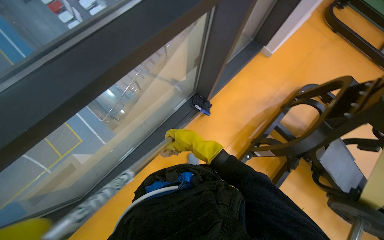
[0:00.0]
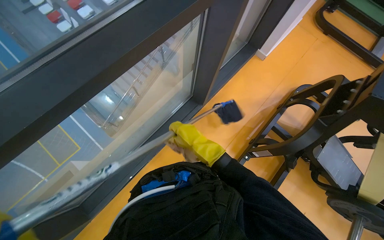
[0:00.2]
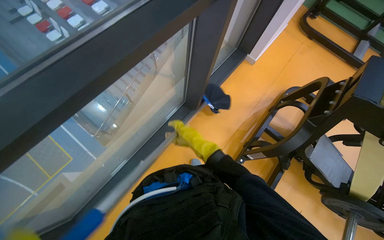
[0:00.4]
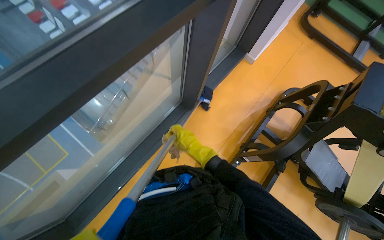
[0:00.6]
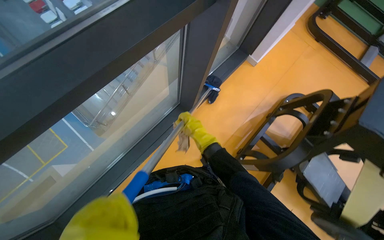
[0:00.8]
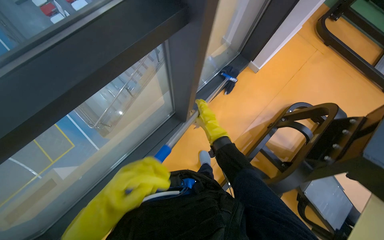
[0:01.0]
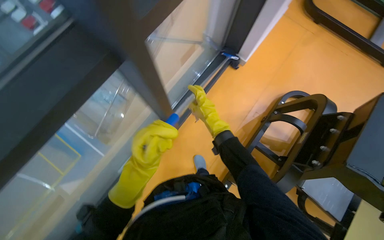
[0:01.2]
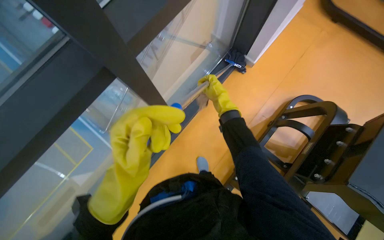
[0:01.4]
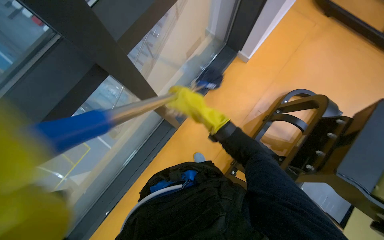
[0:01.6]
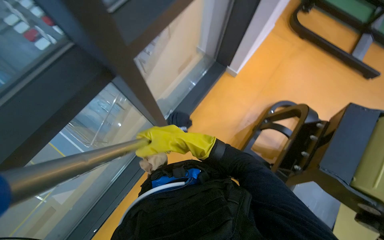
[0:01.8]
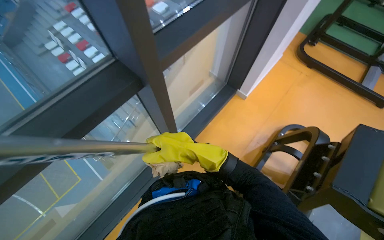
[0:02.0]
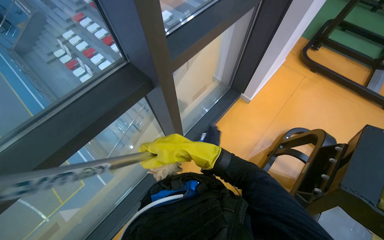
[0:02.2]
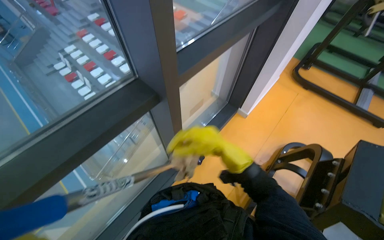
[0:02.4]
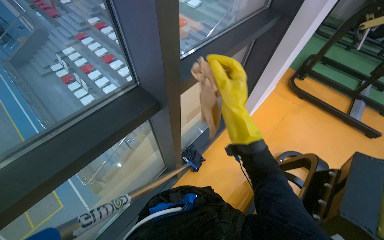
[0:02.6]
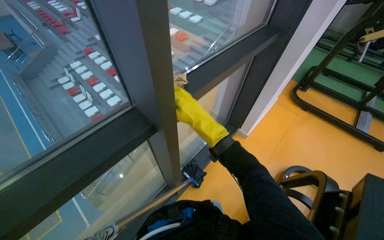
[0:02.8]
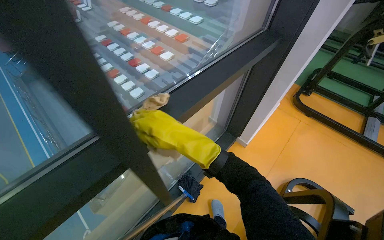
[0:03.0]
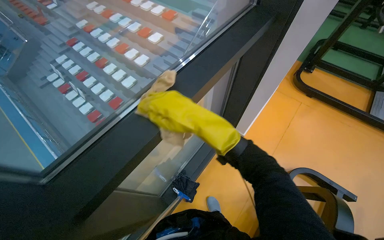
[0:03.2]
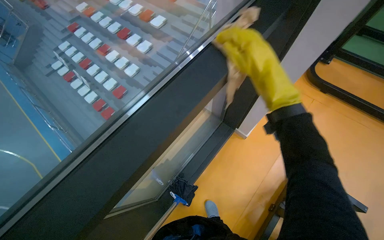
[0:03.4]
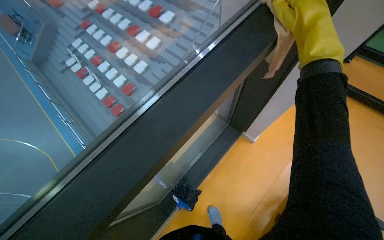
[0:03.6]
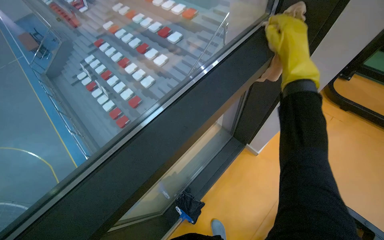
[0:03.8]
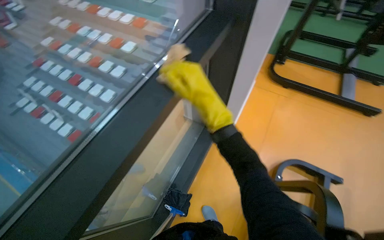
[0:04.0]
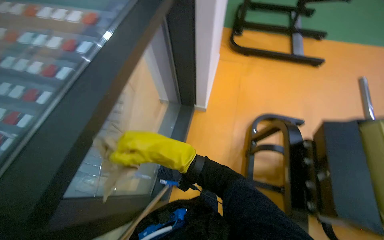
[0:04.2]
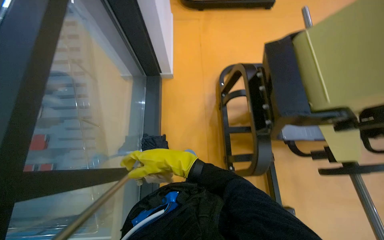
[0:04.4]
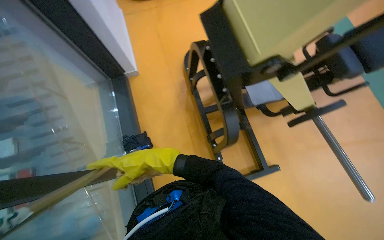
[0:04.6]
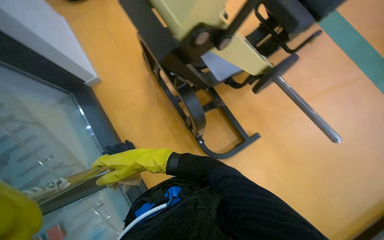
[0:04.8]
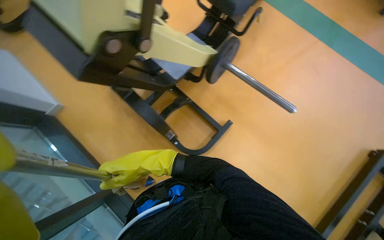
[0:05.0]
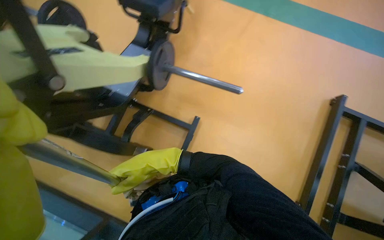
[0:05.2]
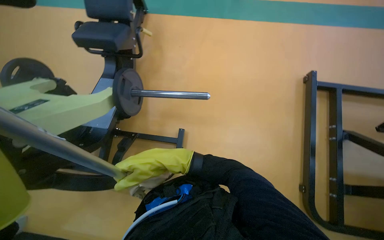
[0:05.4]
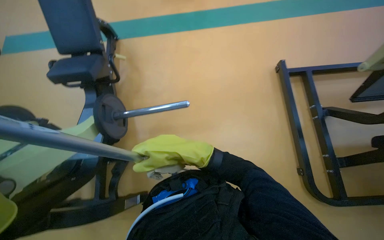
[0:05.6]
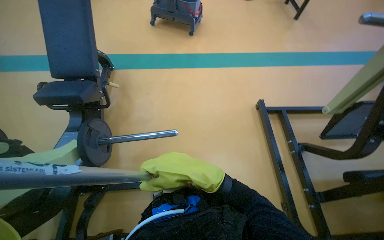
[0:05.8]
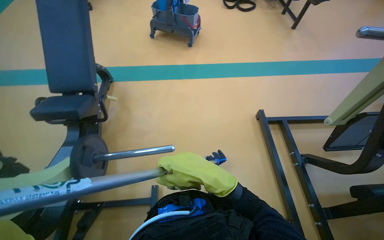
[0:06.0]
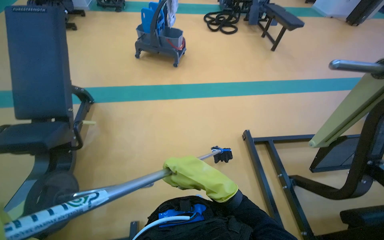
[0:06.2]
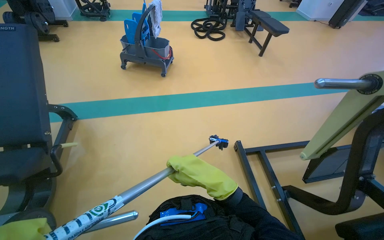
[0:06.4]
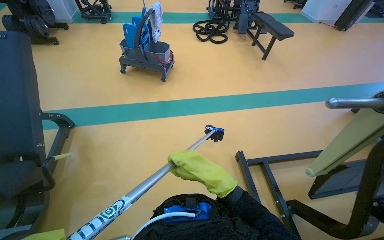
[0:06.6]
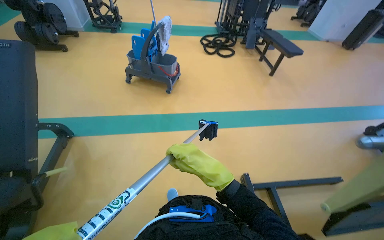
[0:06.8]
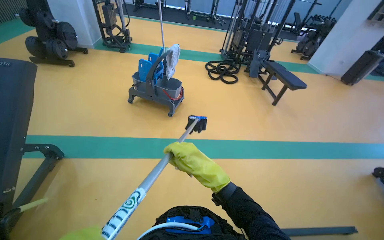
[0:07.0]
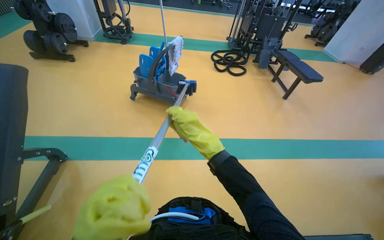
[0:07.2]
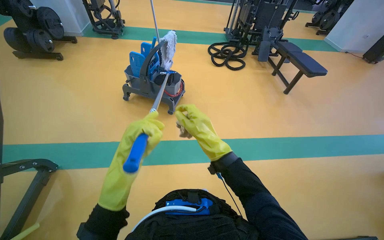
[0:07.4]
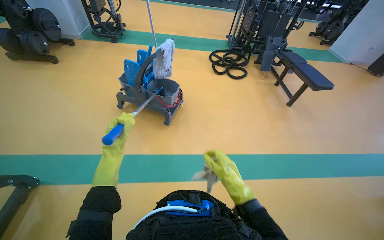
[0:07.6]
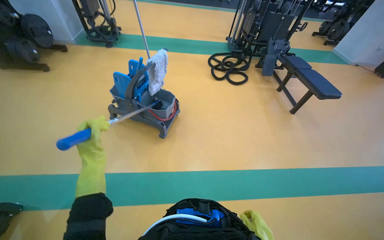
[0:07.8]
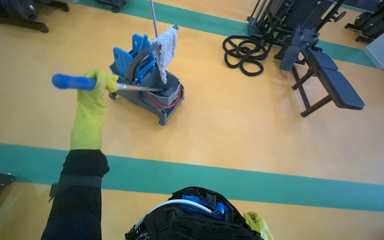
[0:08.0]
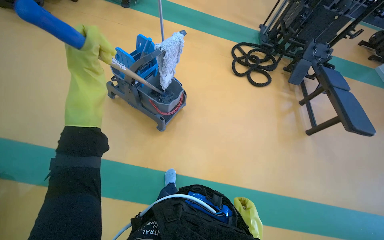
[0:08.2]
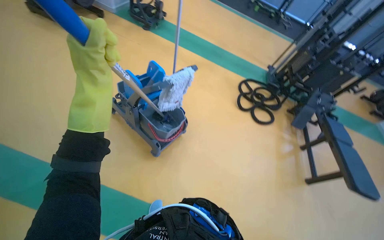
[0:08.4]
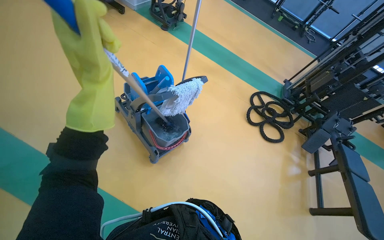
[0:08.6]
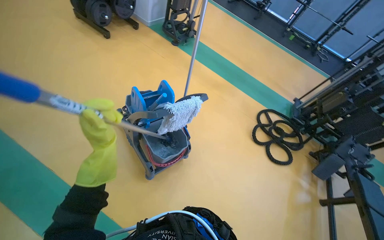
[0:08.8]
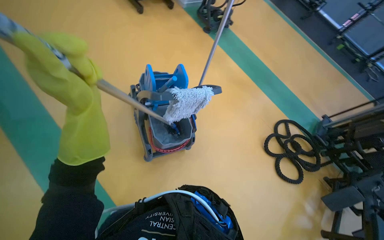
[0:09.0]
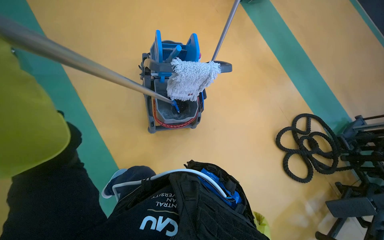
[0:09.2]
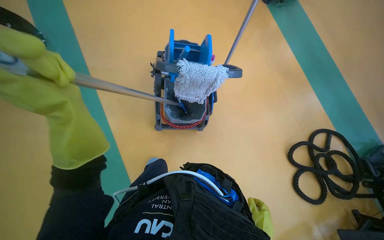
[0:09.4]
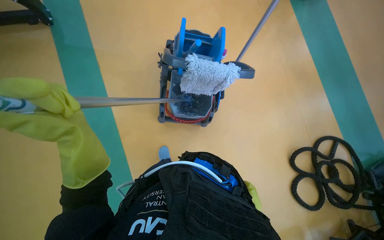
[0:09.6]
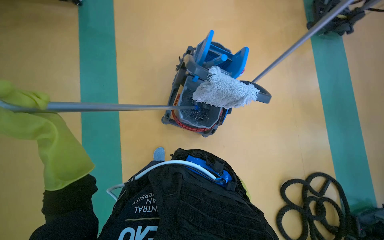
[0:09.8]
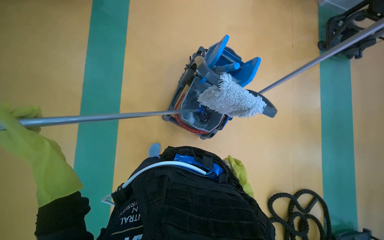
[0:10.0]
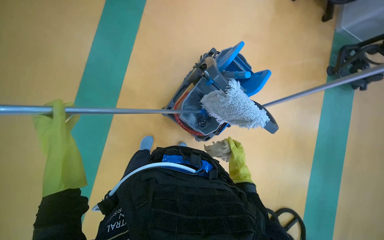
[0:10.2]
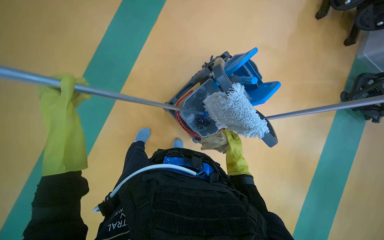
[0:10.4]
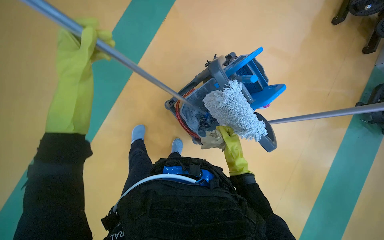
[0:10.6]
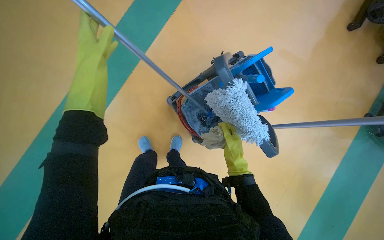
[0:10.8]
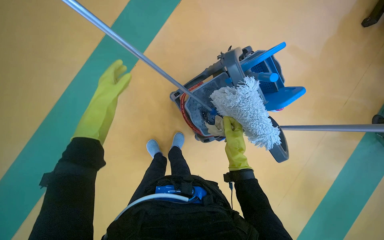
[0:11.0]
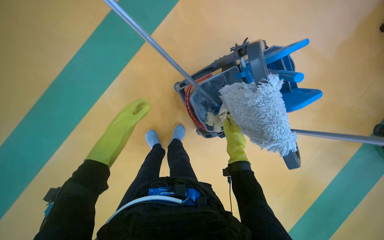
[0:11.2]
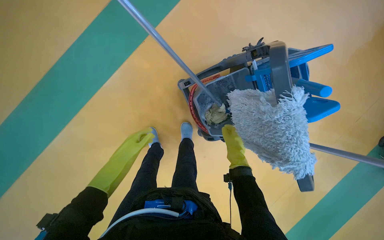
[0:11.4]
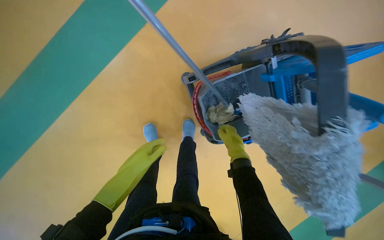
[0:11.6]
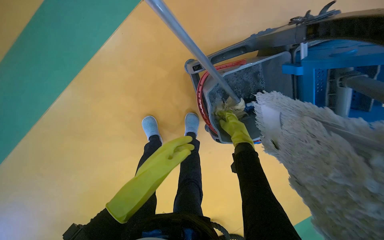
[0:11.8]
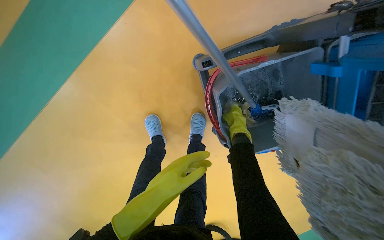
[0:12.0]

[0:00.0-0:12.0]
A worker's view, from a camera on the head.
Job: preparing cleaning supplies.
The whole recording: Preparing mop for floor cleaning. The worker prepares the mop for floor cleaning by dipping and wringing it in the bucket.
0:00.0 to 0:01.6: The wearer moves about 50 cm.
0:01.6 to 0:03.0: The view tilts some 30 degrees upward.
0:03.0 to 0:04.4: The wearer looks some 45 degrees further to the right. The wearer looks about 20 degrees further downward.
0:04.4 to 0:06.0: The head travels about 1 m. The wearer's head swings approximately 90 degrees to the right. The wearer looks about 15 degrees further upward.
0:06.0 to 0:07.6: The head travels approximately 1 m.
0:07.6 to 0:09.0: The camera travels roughly 90 cm. The wearer looks roughly 50 degrees further to the left.
0:09.0 to 0:10.4: The wearer looks roughly 65 degrees further to the left.
0:10.4 to 0:12.0: The camera is carried approximately 50 cm. The view tilts approximately 15 degrees downward. The scene rotates clockwise by about 25 degrees.

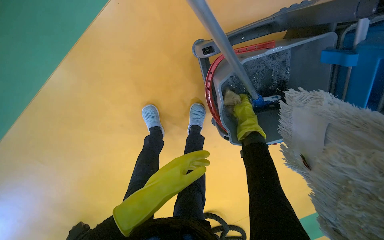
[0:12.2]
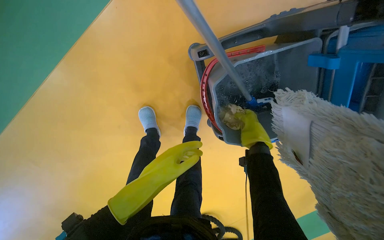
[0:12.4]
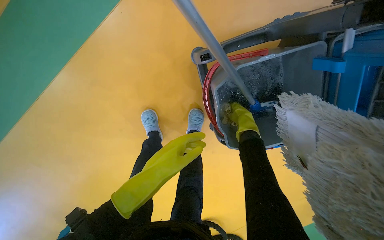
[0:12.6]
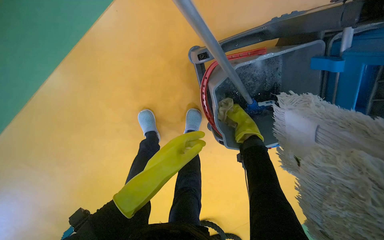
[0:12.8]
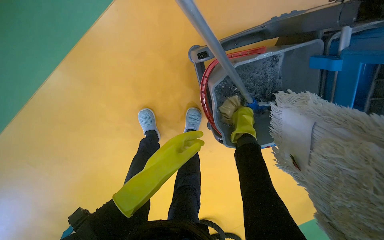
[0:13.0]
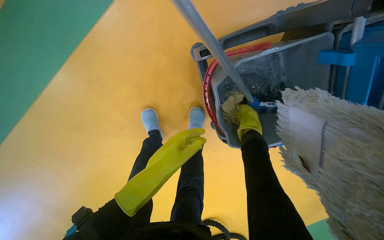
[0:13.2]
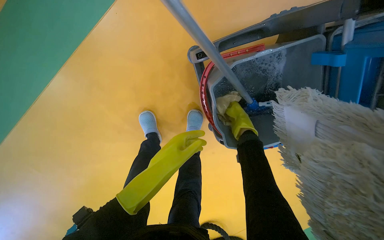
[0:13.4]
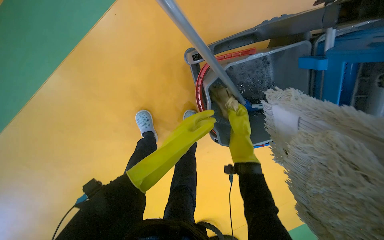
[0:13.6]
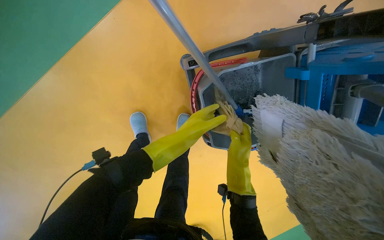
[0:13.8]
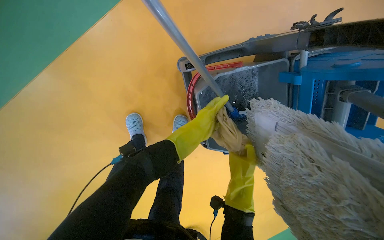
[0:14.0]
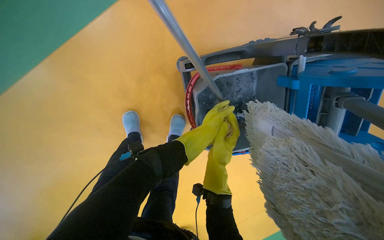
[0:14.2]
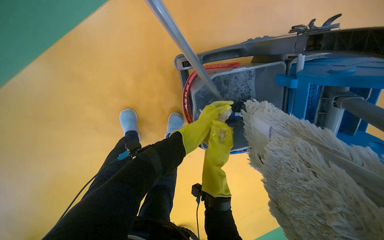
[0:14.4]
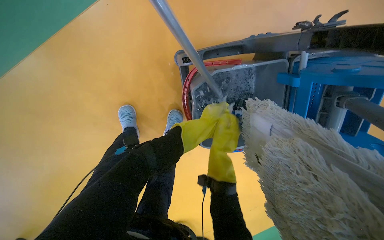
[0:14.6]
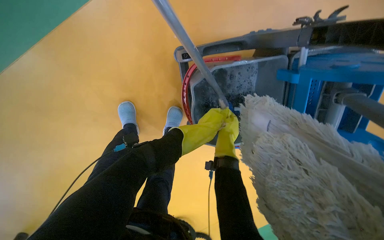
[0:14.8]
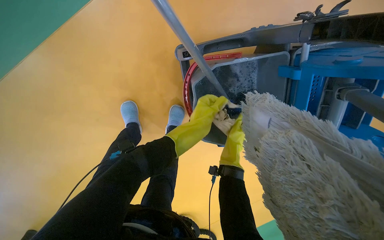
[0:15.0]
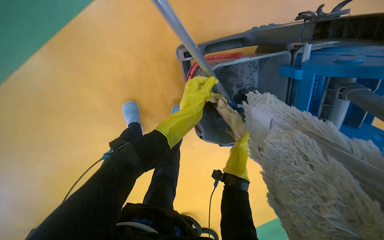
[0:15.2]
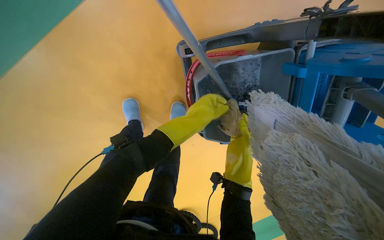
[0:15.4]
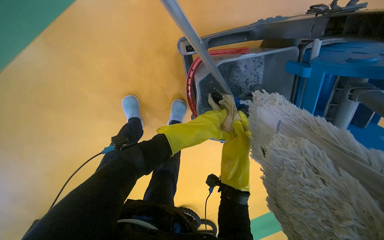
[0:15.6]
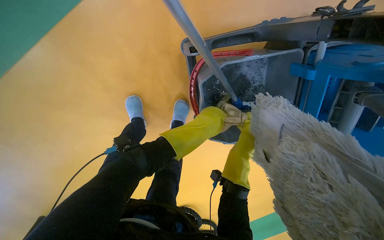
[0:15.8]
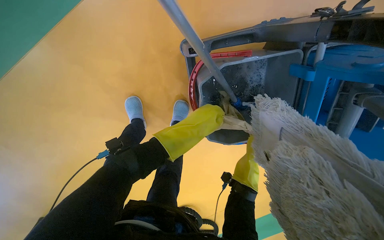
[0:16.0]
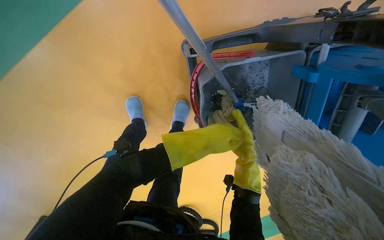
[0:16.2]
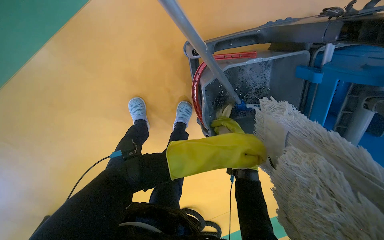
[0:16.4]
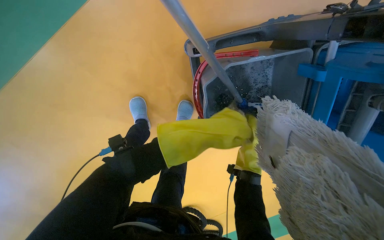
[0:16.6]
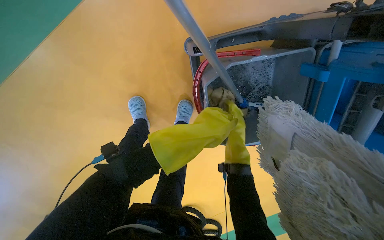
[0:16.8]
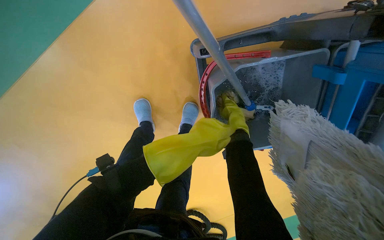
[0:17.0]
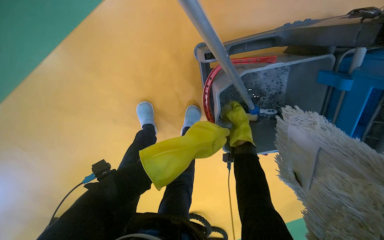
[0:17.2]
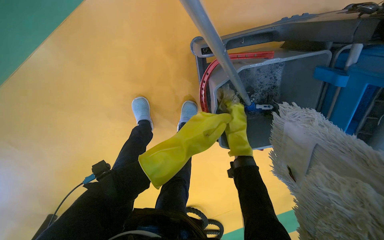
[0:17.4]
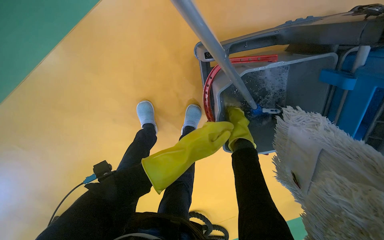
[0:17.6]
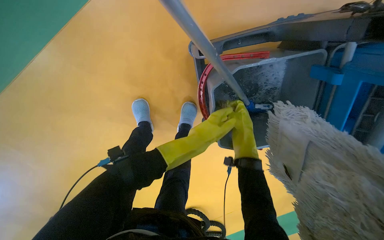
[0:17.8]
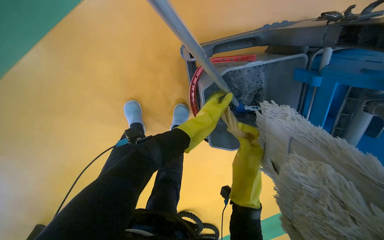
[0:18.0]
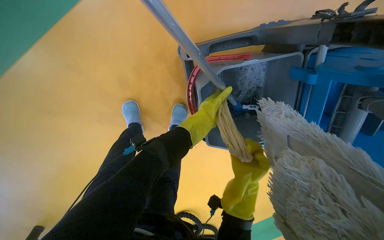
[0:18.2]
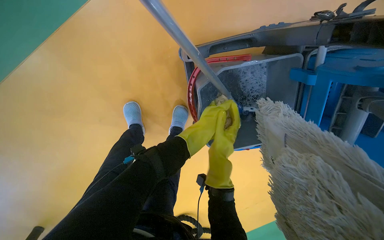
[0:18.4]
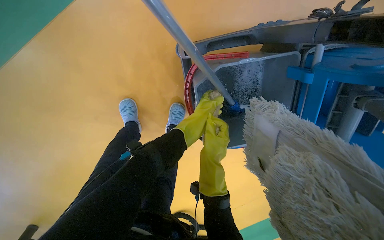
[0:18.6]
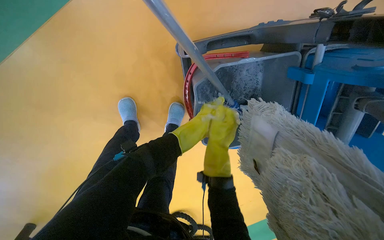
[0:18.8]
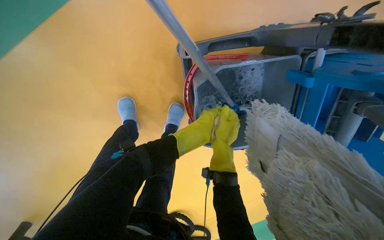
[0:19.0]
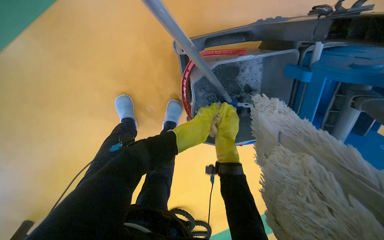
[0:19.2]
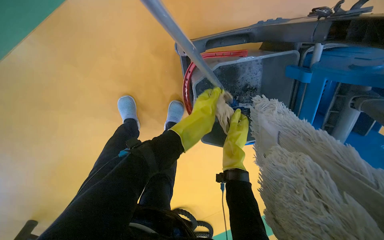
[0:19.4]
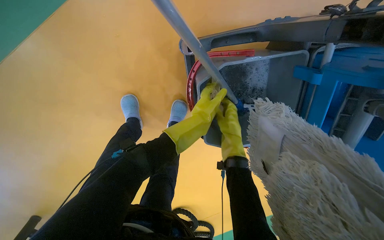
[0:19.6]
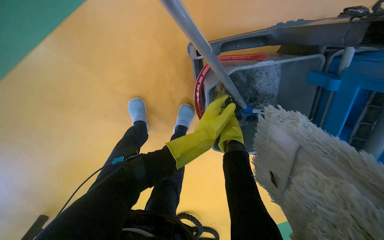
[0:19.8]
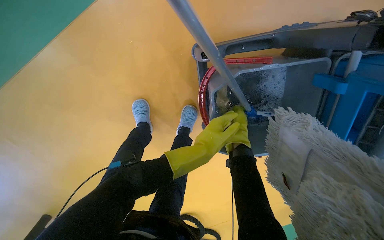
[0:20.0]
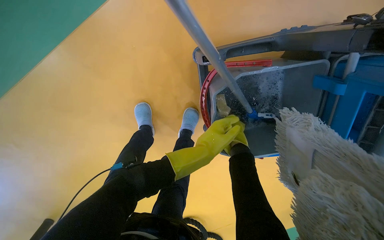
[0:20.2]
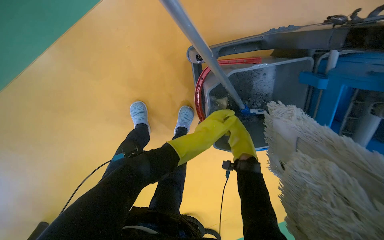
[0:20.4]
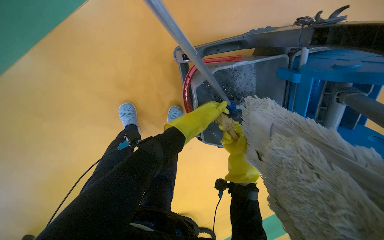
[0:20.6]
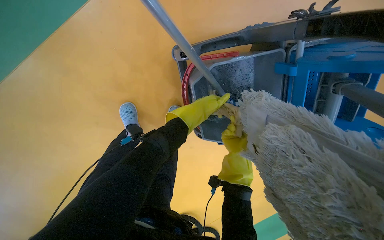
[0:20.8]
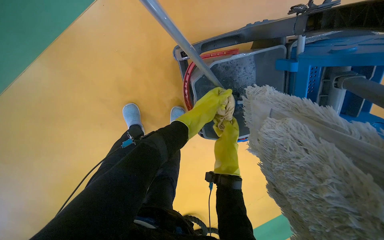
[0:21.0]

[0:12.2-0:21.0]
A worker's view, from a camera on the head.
Job: preparing cleaning supplies.
The whole recording: Preparing mop for floor cleaning. The worker prepares the mop for floor cleaning by dipping and wringing it in the bucket.
0:12.2 to 0:13.6: The left hand goes about 10 cm up the picture.
0:13.6 to 0:15.2: The right hand travels farther from the camera and back again, roughly 5 cm each way.
0:15.2 to 0:16.6: The right hand swings nearer and farther, some 20 cm each way, with 2 reversals.
0:16.6 to 0:18.0: The right hand heads nearer to the camera, covering approximately 10 cm.
0:18.0 to 0:19.6: The right hand travels farther from the camera by approximately 10 cm.
0:19.6 to 0:21.0: The left hand shifts roughly 20 cm down the picture, to the right and farther from the camera.
